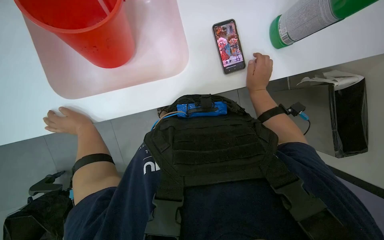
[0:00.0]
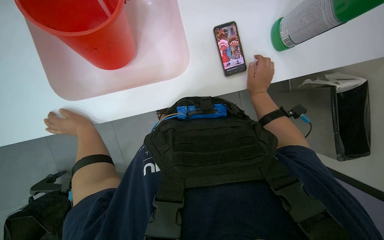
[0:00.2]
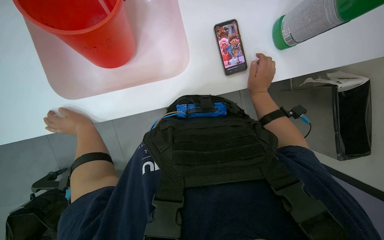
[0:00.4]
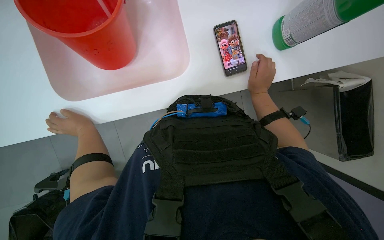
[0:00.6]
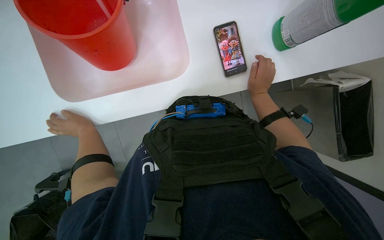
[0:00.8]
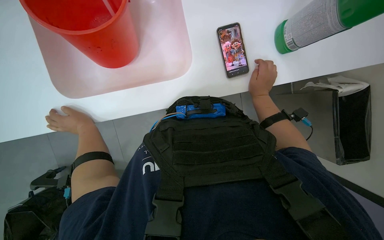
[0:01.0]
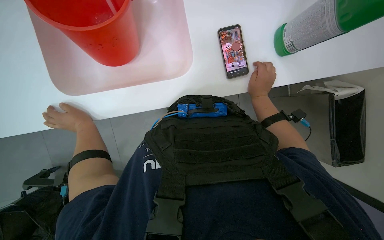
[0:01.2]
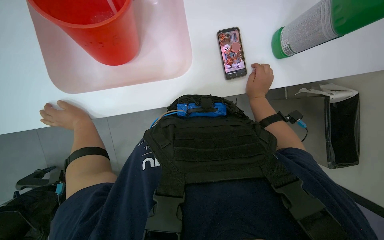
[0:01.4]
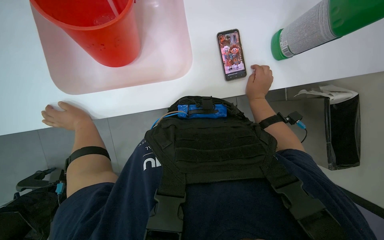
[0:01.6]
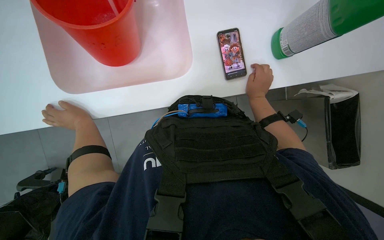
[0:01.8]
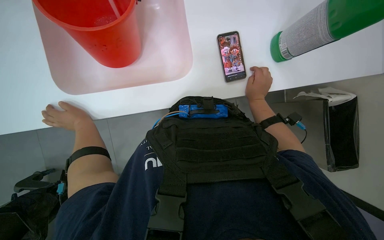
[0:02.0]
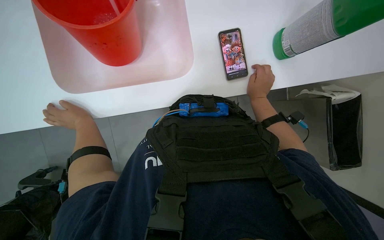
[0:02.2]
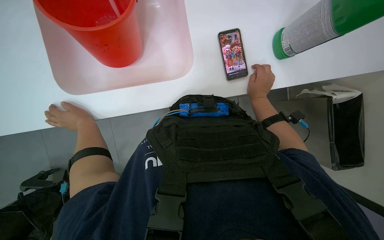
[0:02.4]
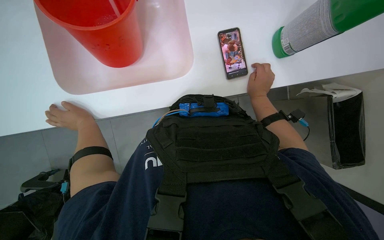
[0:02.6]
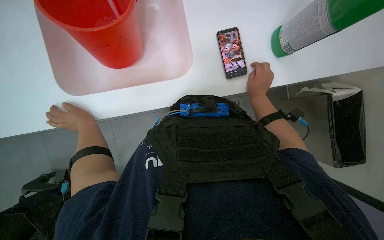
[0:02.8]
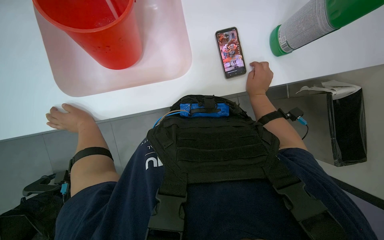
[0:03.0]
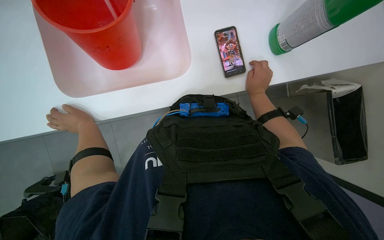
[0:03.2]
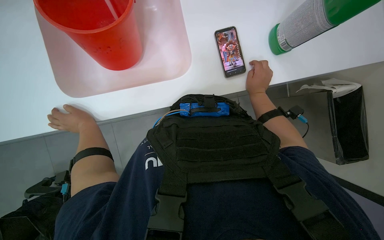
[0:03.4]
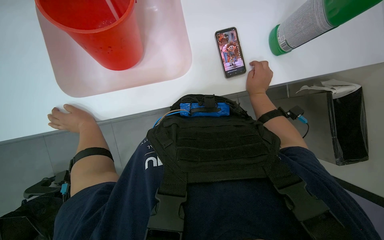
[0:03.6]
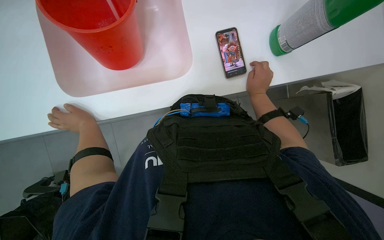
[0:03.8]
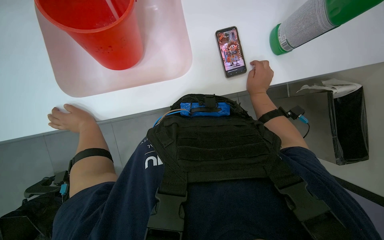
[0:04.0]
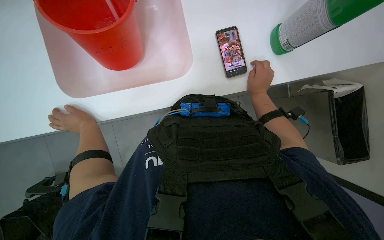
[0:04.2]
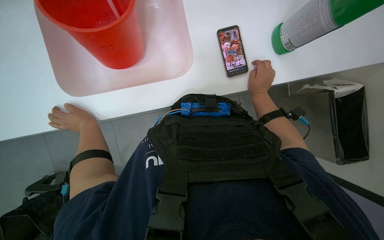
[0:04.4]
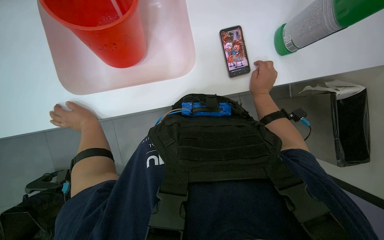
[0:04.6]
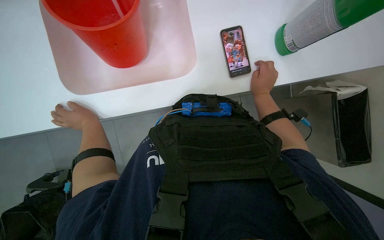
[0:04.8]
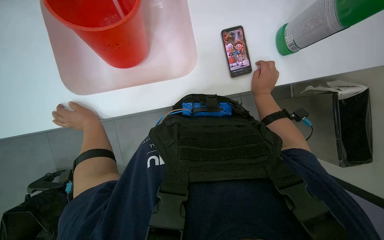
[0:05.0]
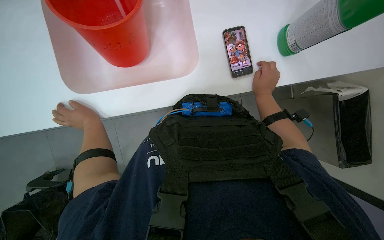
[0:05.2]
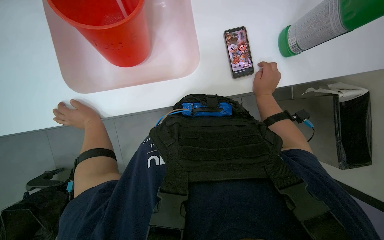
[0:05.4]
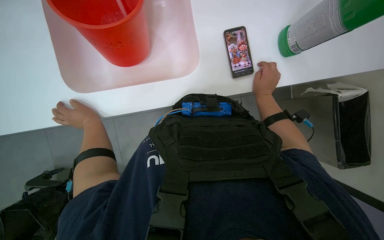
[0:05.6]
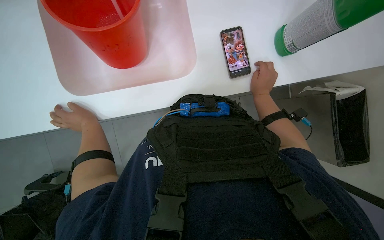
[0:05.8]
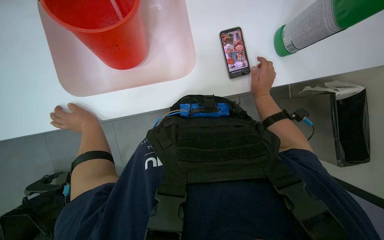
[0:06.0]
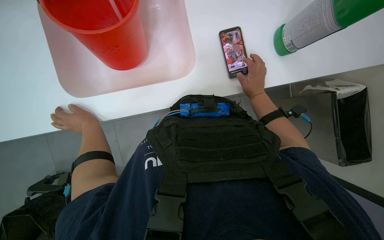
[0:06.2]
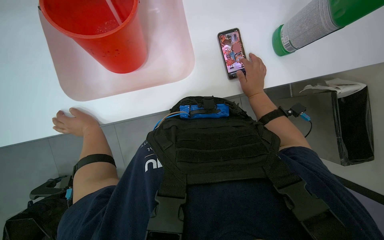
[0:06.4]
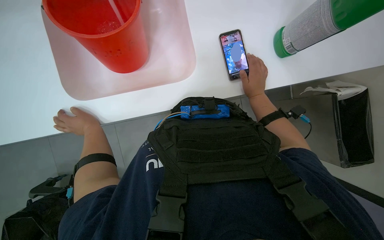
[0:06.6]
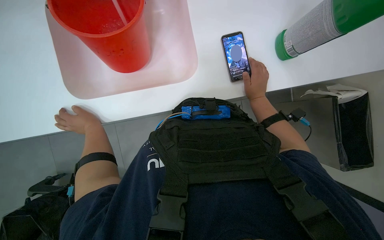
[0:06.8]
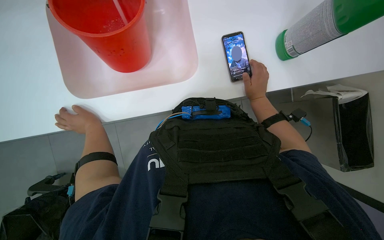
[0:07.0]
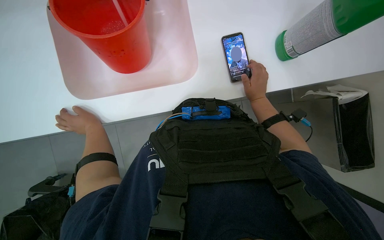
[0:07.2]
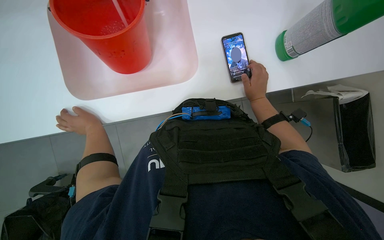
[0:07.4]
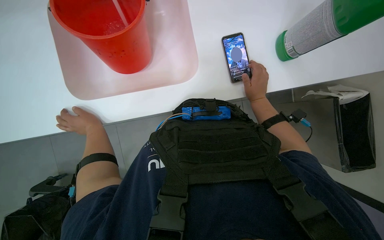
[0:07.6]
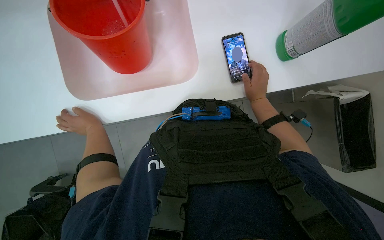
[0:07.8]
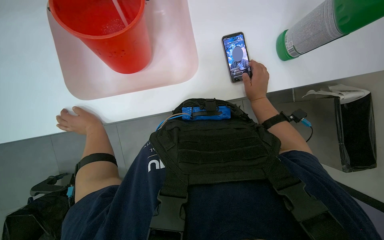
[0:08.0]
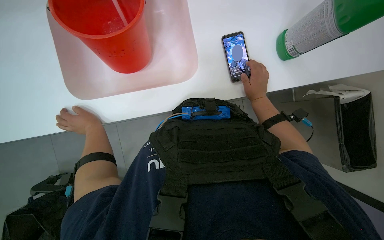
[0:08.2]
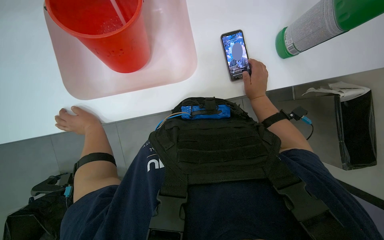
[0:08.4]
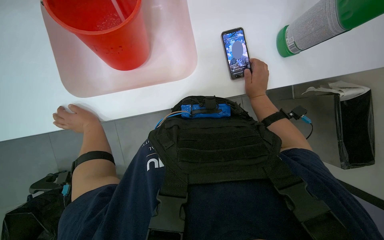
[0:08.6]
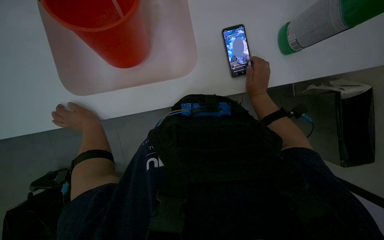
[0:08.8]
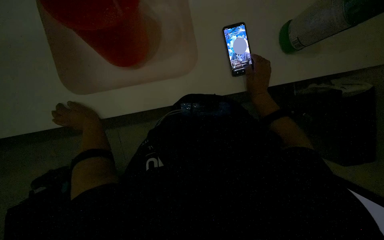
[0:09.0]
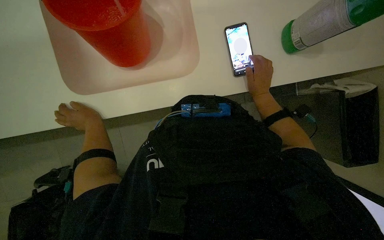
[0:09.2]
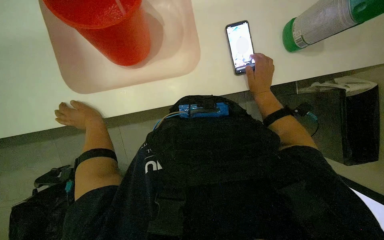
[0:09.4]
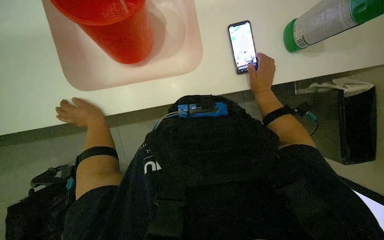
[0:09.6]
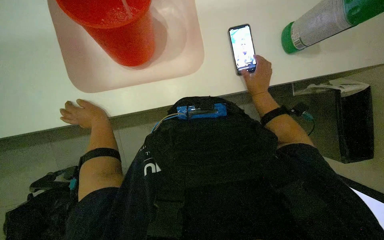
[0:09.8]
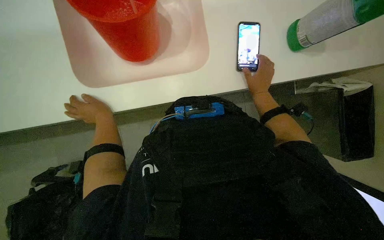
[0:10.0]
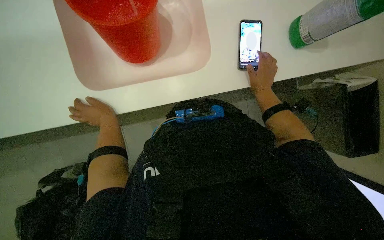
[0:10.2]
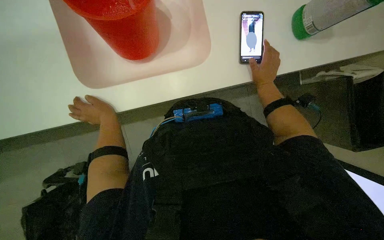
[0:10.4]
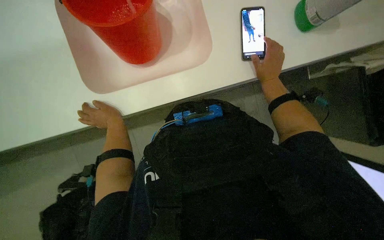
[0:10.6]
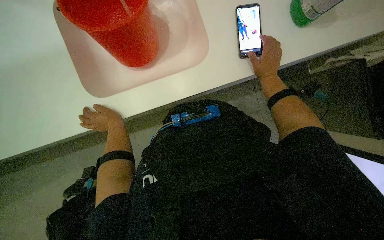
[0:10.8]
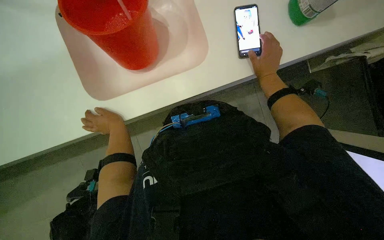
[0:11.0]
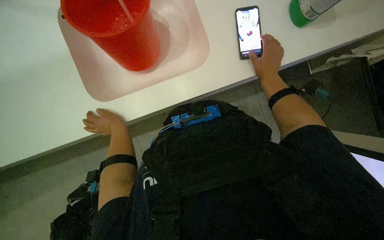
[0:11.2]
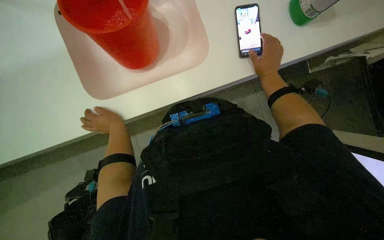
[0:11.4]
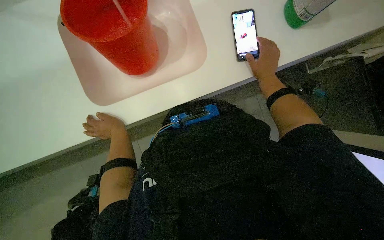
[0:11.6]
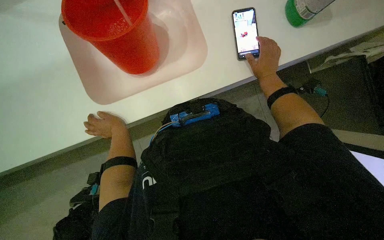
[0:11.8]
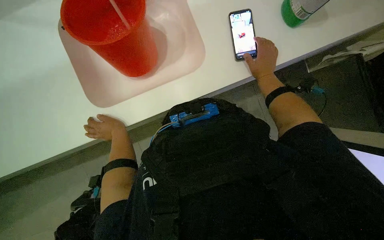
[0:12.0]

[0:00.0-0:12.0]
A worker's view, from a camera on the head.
Job: preparing cleaning supplies.
The whole recording: Preparing cleaning solution. The worker fills a bucket with water and cleaning solution, then pours it into a cleaning cart and prepares a mop.
0:00.0 to 0:07.6: The hands are busy where they are.
0:09.0 to 0:10.4: The right hand goes about 10 cm farther from the camera.
0:10.4 to 0:12.0: The hands stay close to where they were, moving slightly.

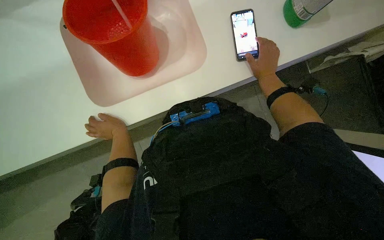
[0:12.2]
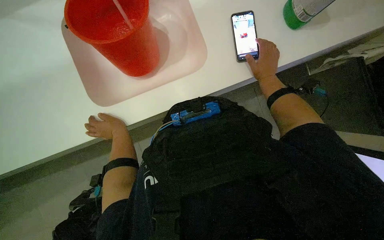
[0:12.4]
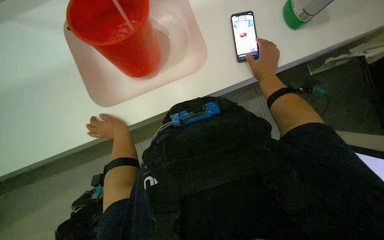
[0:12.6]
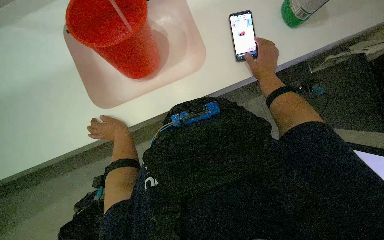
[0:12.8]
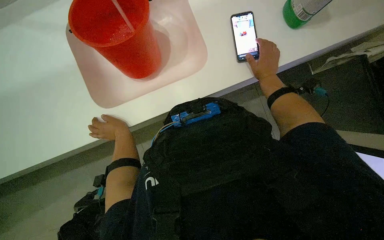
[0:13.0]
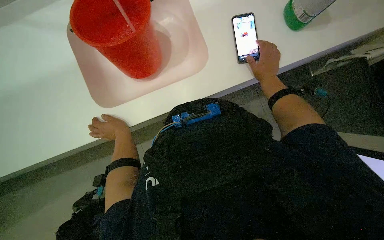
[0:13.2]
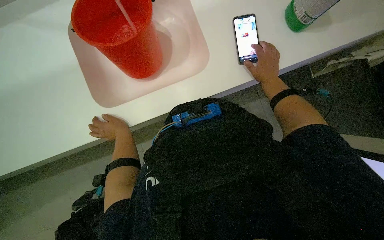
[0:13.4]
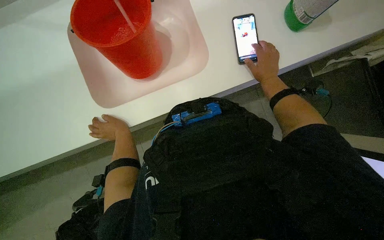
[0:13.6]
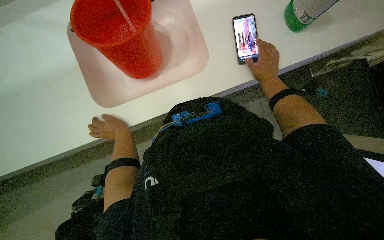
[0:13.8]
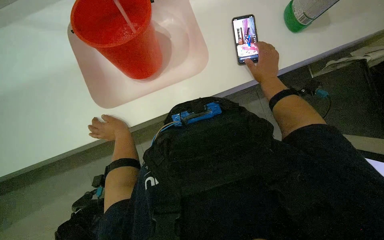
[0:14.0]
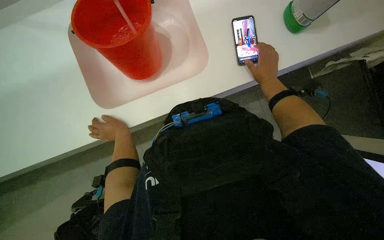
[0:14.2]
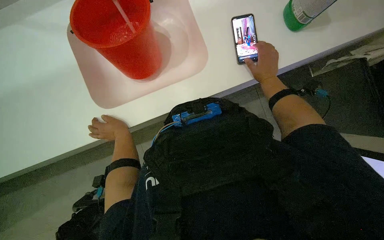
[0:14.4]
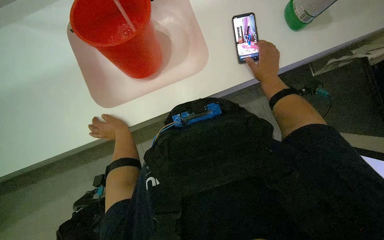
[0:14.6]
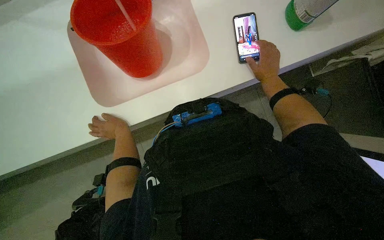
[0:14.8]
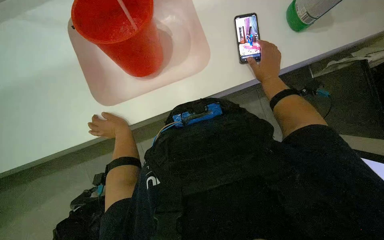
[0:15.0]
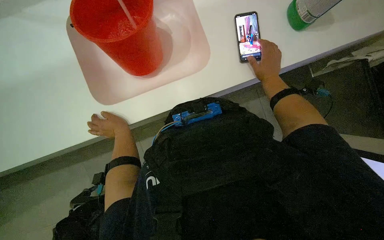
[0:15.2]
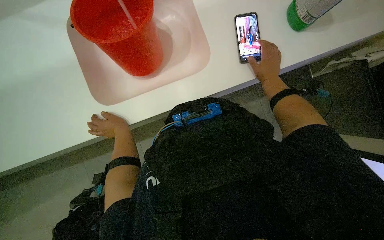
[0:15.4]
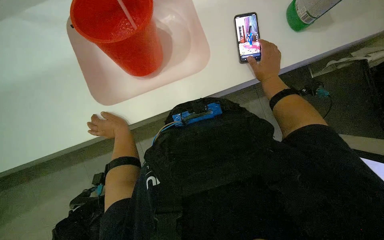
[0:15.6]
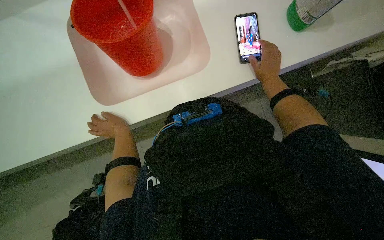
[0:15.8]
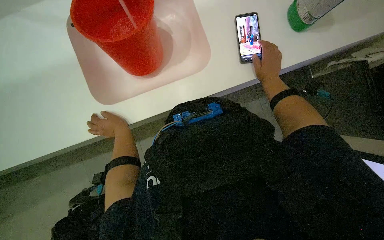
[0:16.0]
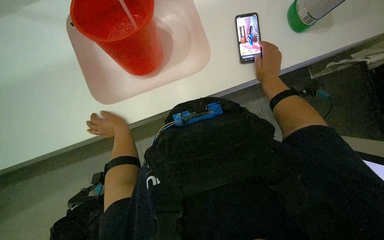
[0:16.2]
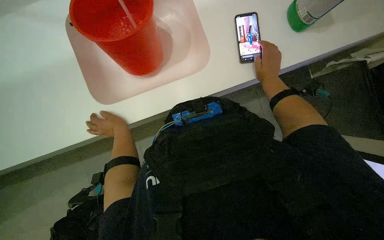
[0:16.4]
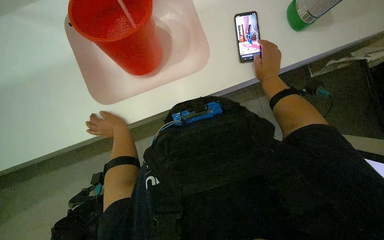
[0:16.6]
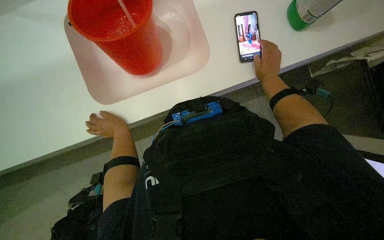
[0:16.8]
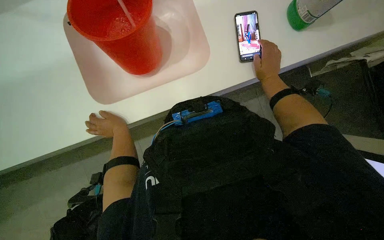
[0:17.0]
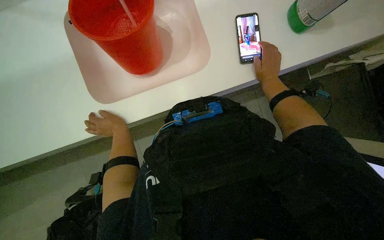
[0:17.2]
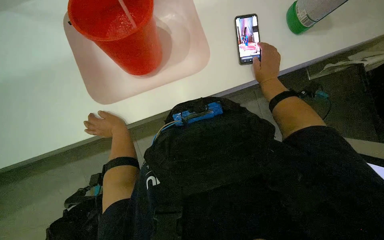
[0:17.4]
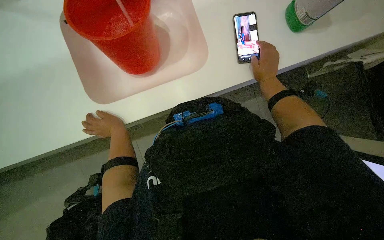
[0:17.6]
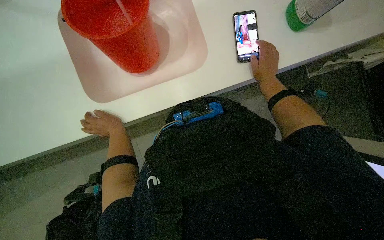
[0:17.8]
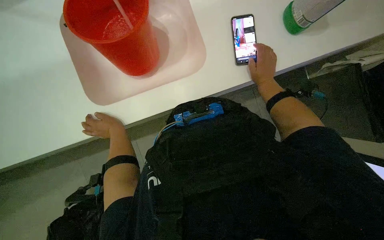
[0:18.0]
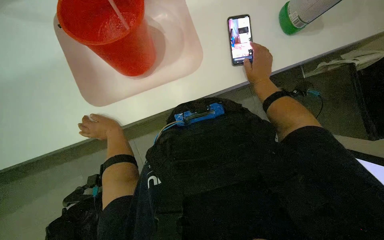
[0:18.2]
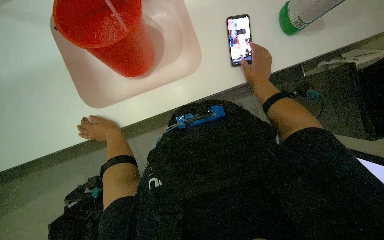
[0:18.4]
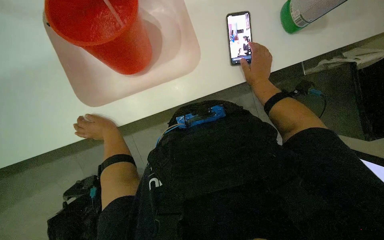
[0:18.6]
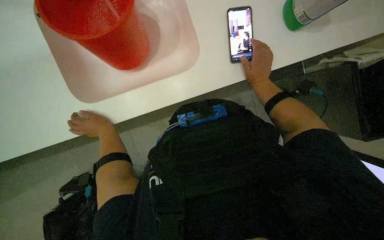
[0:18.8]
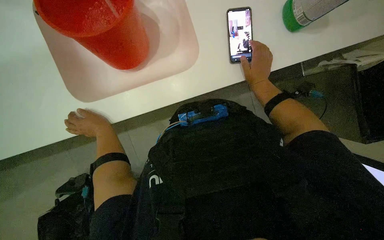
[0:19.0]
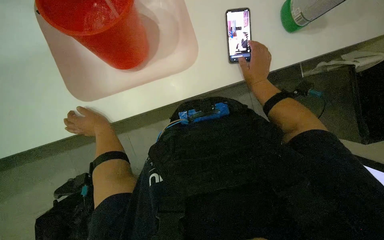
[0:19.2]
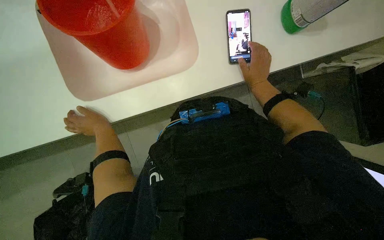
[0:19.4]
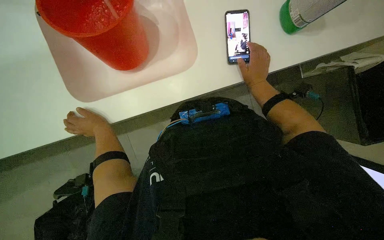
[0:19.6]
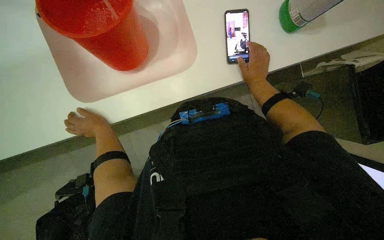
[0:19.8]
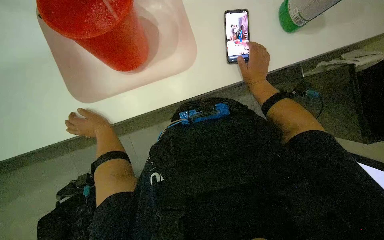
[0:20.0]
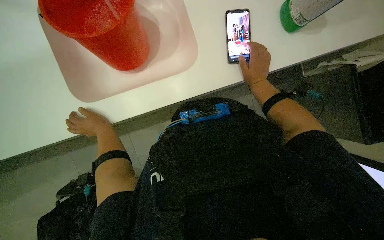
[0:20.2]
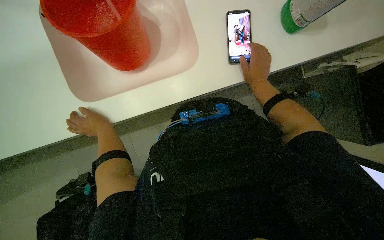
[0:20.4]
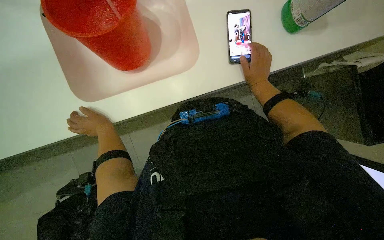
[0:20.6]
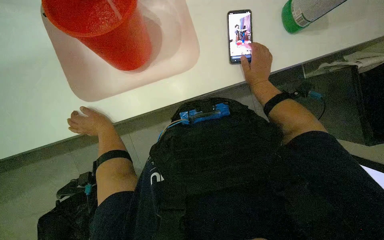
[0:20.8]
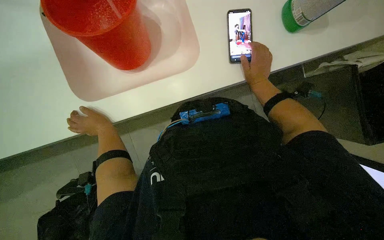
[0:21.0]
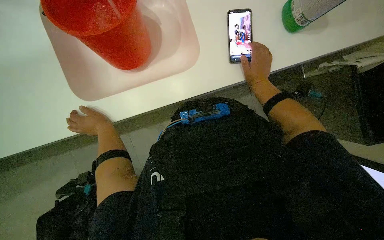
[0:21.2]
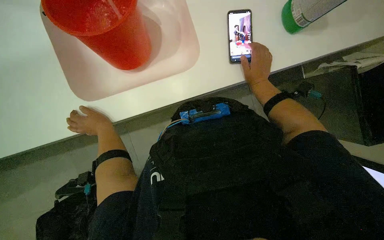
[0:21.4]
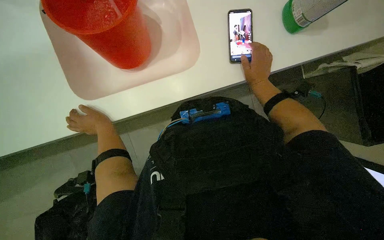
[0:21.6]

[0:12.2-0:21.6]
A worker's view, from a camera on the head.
Job: preparing cleaning supplies.
The whole recording: Preparing cleaning solution. The worker fills a bucket with water and cleaning solution, then pours it into a cleaning cart and prepares a mop.
0:12.2 to 0:15.4: The hands work in one place, with small movements.
0:15.4 to 0:17.0: The hands stay in one place.
0:17.0 to 0:20.0: The hands make small movements and keep their place.
0:20.0 to 0:21.6: The hands stay in one place.
